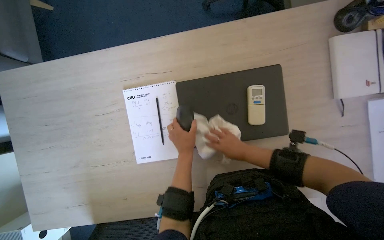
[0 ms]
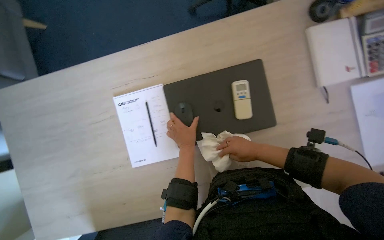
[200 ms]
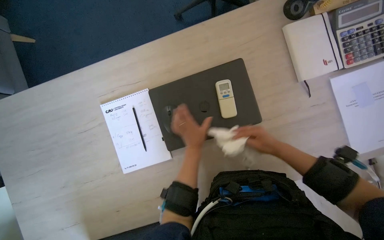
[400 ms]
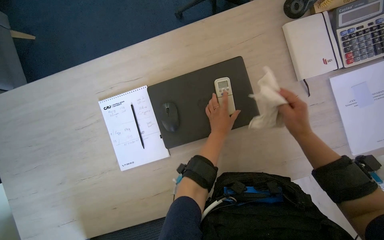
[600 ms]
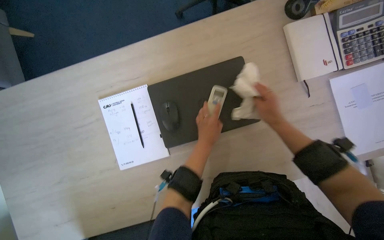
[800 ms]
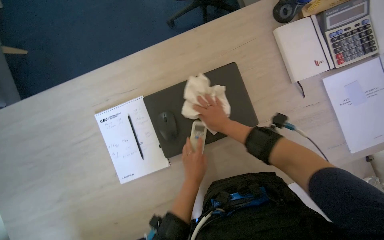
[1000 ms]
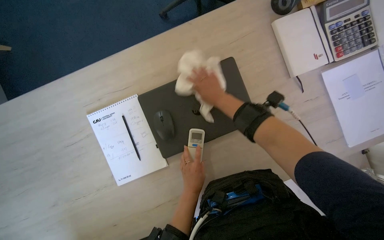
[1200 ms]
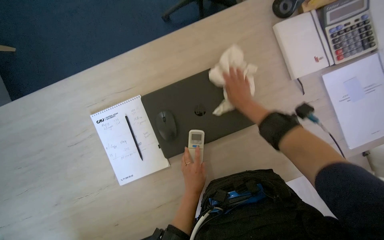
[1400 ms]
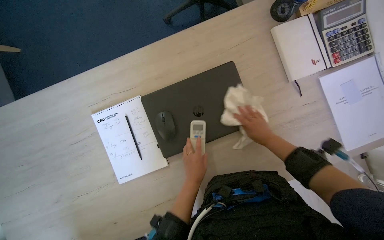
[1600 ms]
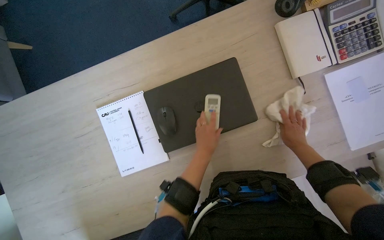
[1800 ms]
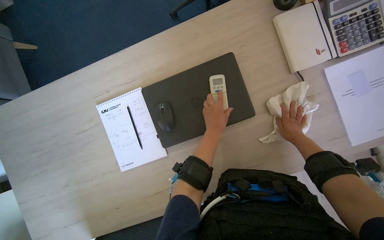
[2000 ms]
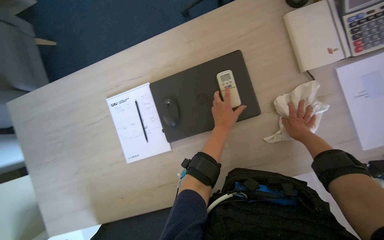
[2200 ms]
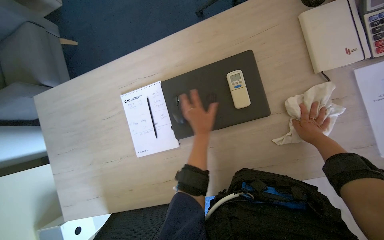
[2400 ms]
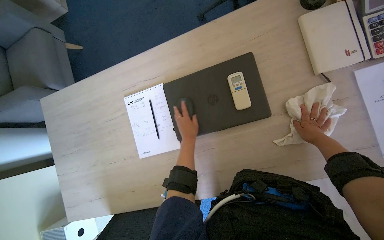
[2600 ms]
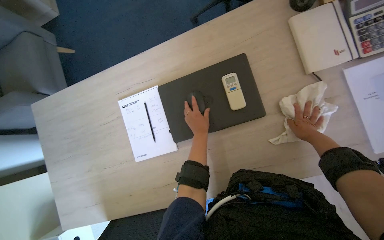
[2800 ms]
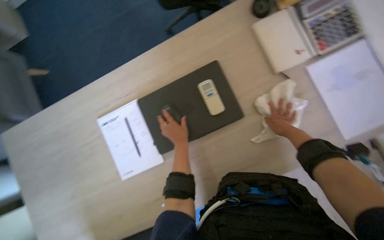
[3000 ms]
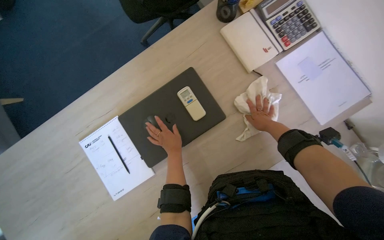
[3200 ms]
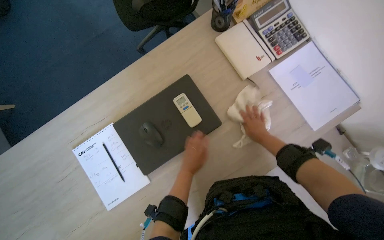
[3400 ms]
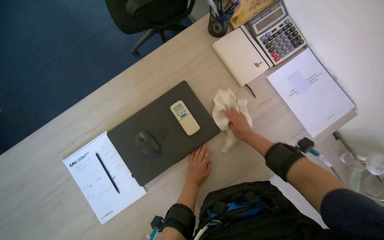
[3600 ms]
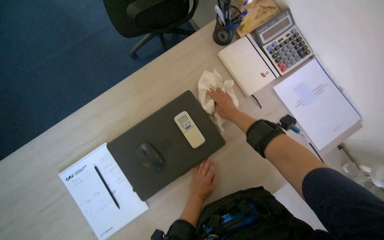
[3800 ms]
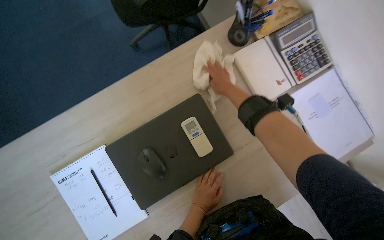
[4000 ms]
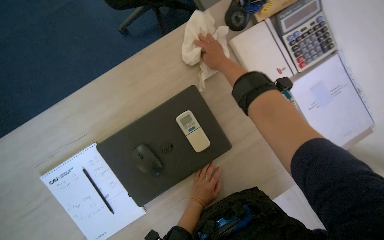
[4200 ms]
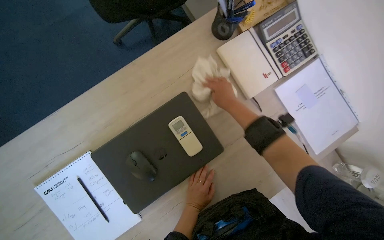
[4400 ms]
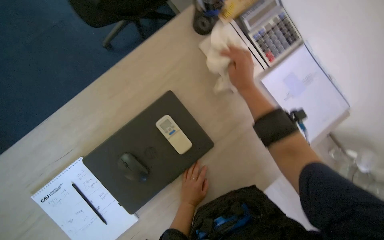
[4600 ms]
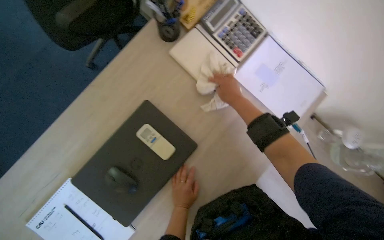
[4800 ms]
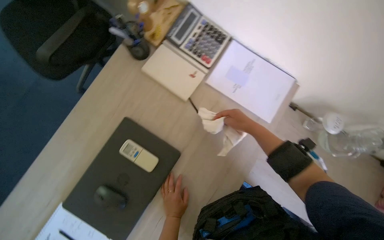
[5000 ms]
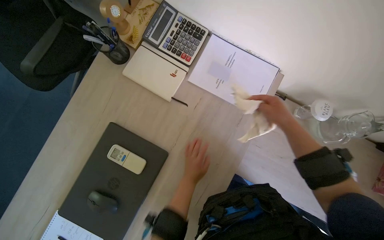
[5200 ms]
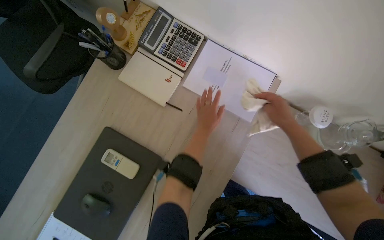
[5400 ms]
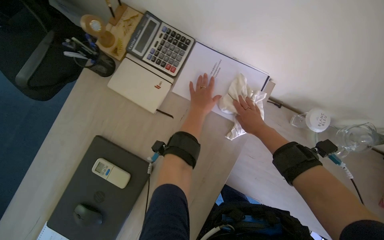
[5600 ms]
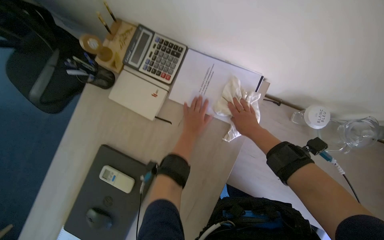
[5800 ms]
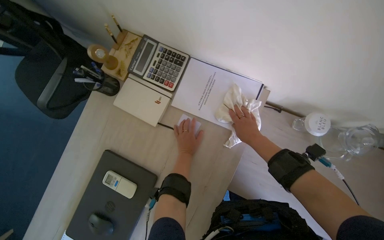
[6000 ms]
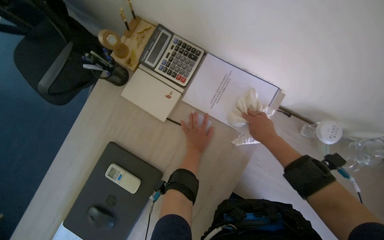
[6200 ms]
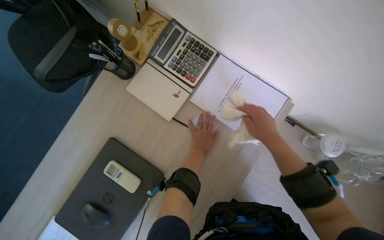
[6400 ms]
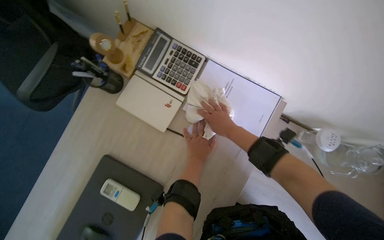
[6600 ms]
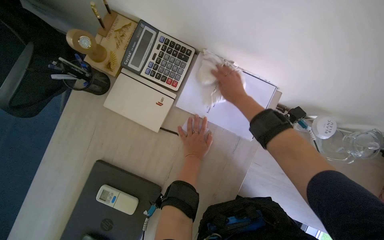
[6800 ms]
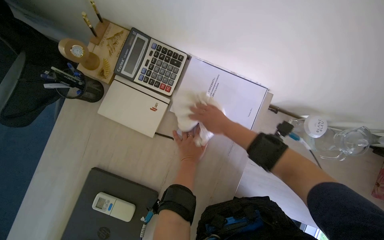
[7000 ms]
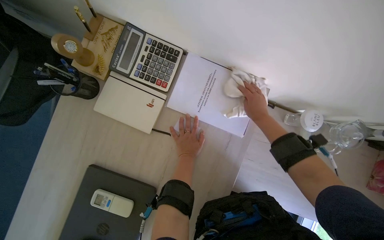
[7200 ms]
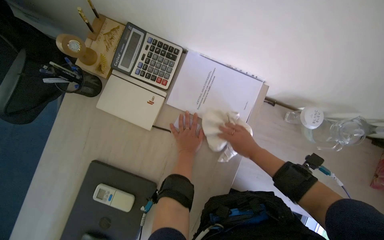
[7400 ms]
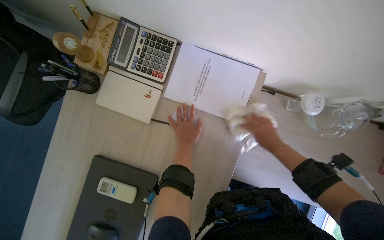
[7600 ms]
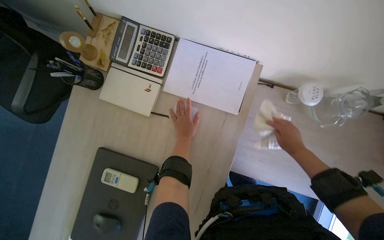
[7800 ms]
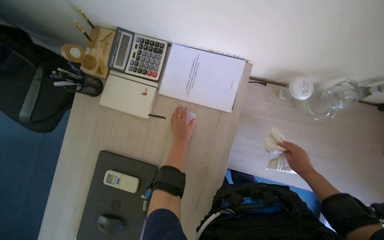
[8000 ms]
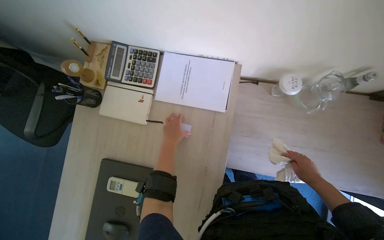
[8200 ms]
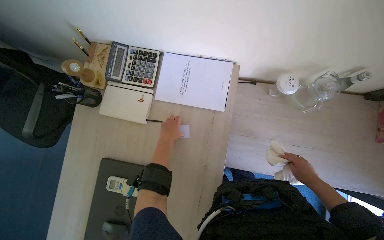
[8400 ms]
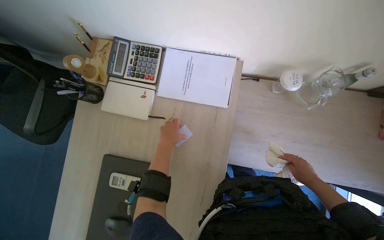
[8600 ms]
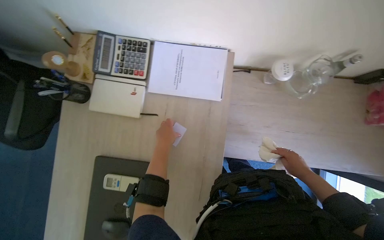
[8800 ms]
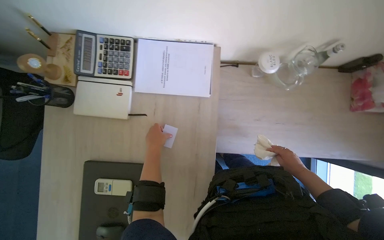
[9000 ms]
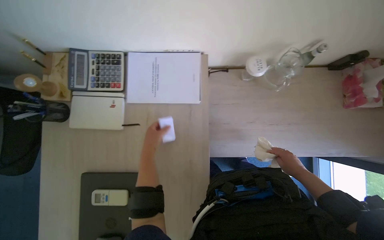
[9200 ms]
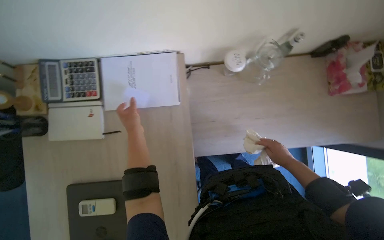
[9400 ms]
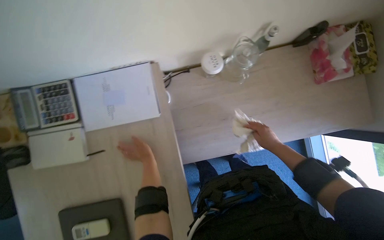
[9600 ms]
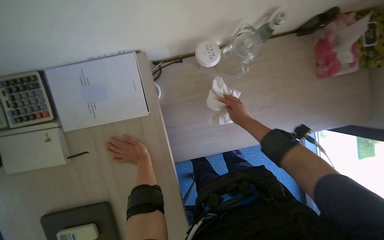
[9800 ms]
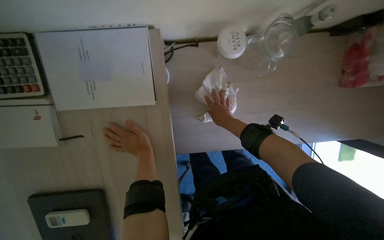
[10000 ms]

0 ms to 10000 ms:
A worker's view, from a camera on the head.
Job: wiping surfaces.
The whole recording: Wiping office desk and items. The worker wipes the office desk, pen holder, mouse, remote control, and laptop with a cloth.
0 ms to 1400 ms: The right hand moves left and right over about 20 cm, changing direction 2 times. The left hand shifts approximately 10 cm down the picture.
1400 ms to 2800 ms: The left hand heads up the picture, covering approximately 15 cm, while the right hand is displaced to the right and down the picture by about 25 cm.
2800 ms to 4200 ms: The head rotates some 20 degrees to the right. The right hand shifts roughly 35 cm up the picture and to the left.
4200 ms to 5800 ms: The camera travels to the right, approximately 40 cm. The scene turns approximately 35 degrees counterclockwise in the picture.
5800 ms to 7200 ms: The right hand travels up the picture and back again, approximately 15 cm each way.
7200 ms to 8600 ms: The right hand travels down the picture and to the right by approximately 40 cm.
8600 ms to 10000 ms: The wearer looks some 15 degrees further downward. The right hand heads farther from the camera and up the picture, covering about 20 cm.

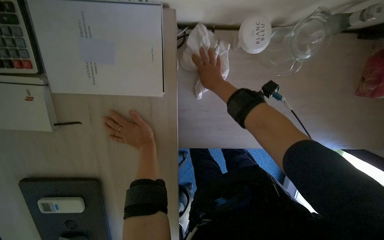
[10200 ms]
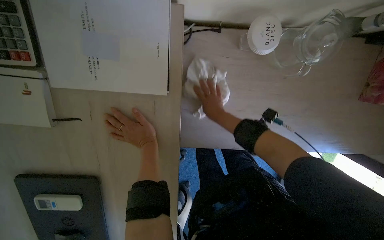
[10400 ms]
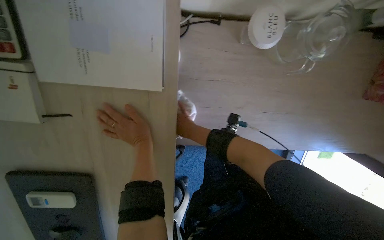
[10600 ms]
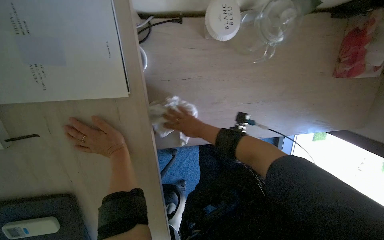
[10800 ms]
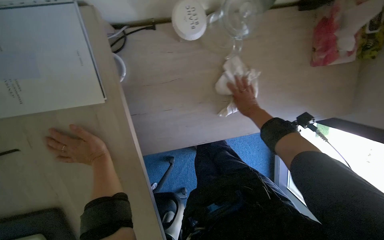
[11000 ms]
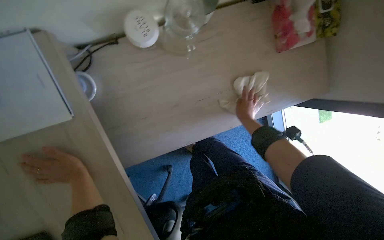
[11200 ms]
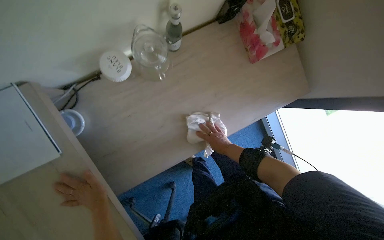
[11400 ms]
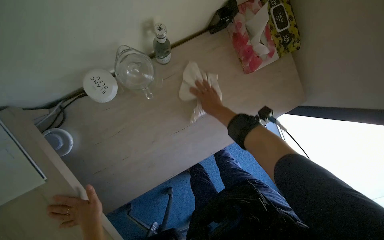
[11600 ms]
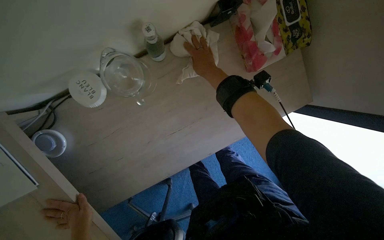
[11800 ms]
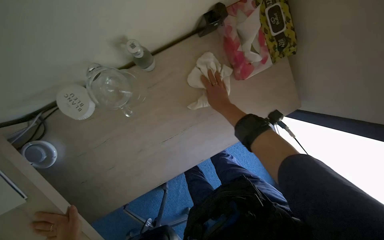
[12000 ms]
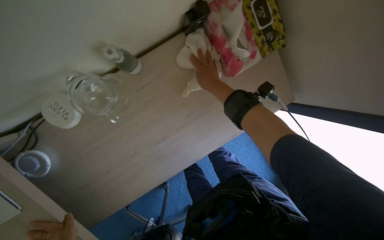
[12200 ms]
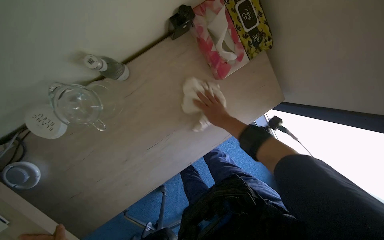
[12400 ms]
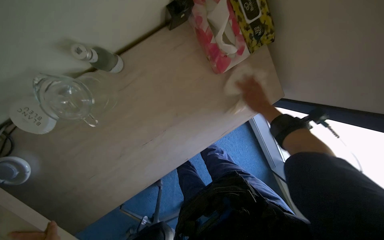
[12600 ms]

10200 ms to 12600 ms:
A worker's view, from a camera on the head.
Job: wiping surfaces.
The whole recording: Wiping office desk and items. The worker wipes the office desk, pen holder, mouse, remote control, and laptop with a cloth.
10200 ms to 11400 ms: The scene turns roughly 30 degrees counterclockwise in the picture.
11400 ms to 12600 ms: The right hand heads to the right and up the picture, covering some 35 cm.

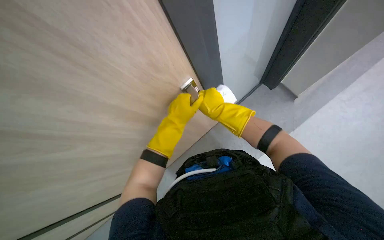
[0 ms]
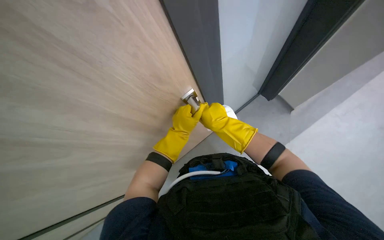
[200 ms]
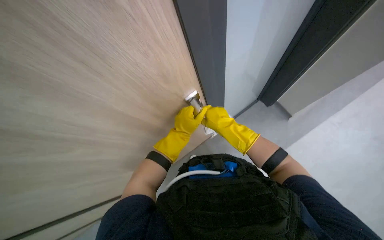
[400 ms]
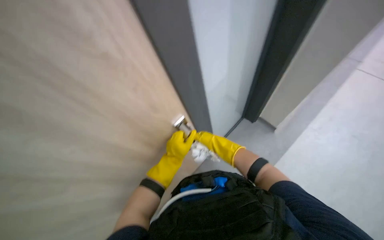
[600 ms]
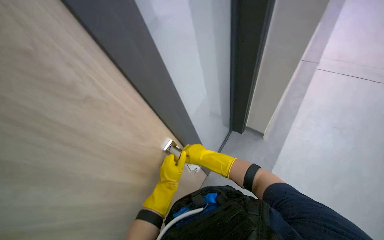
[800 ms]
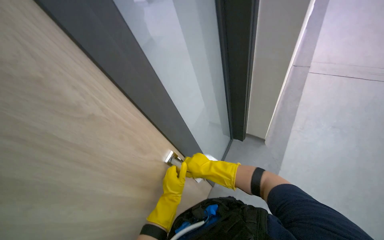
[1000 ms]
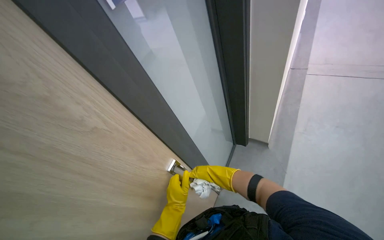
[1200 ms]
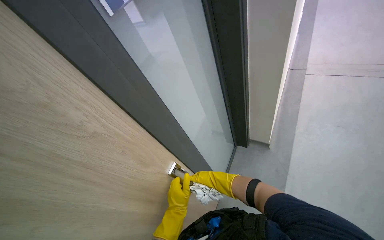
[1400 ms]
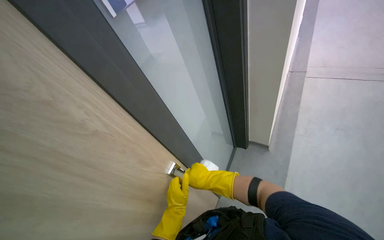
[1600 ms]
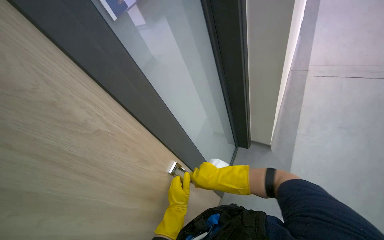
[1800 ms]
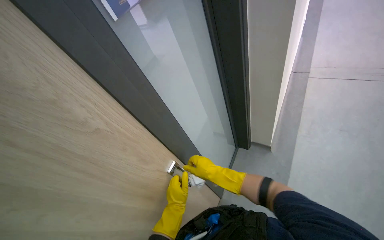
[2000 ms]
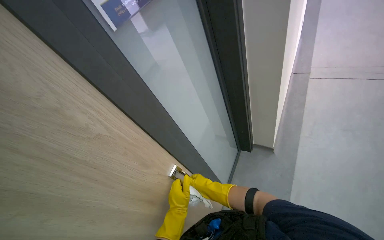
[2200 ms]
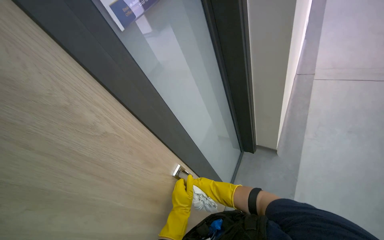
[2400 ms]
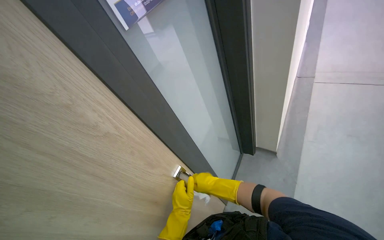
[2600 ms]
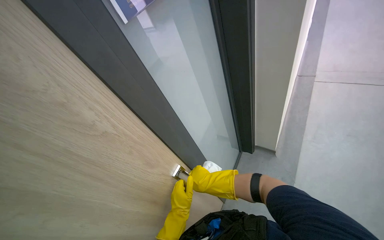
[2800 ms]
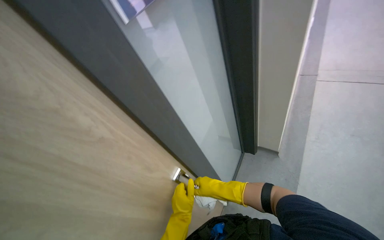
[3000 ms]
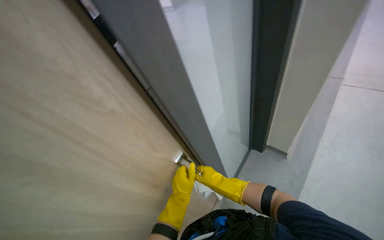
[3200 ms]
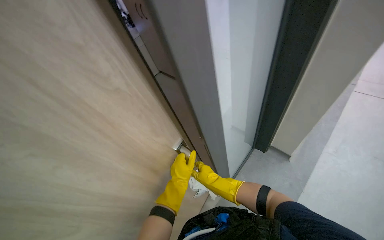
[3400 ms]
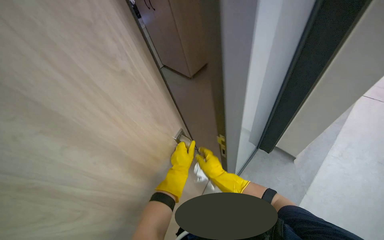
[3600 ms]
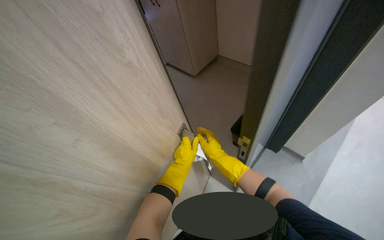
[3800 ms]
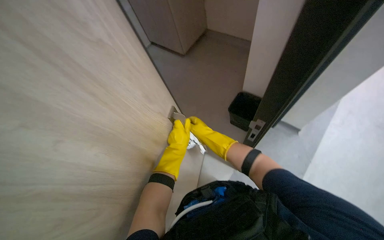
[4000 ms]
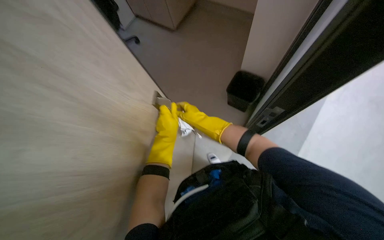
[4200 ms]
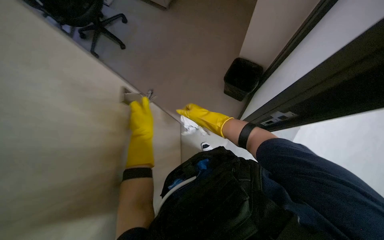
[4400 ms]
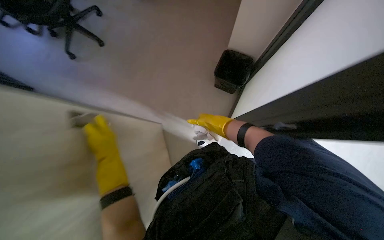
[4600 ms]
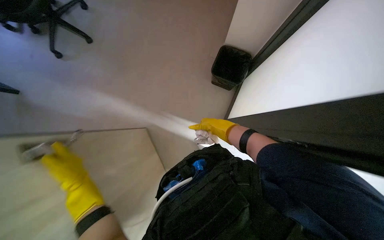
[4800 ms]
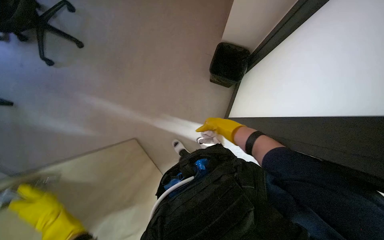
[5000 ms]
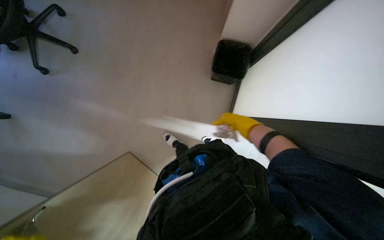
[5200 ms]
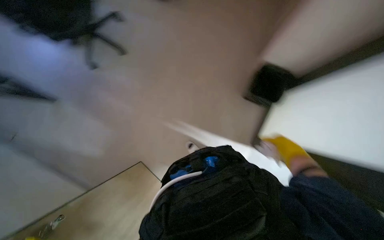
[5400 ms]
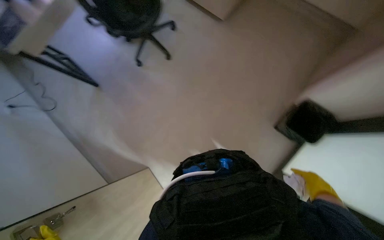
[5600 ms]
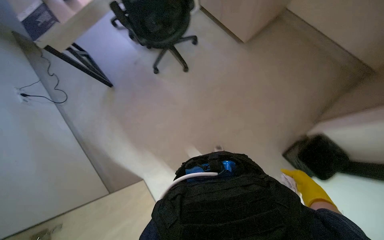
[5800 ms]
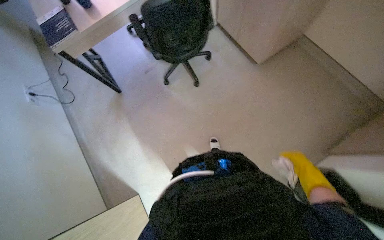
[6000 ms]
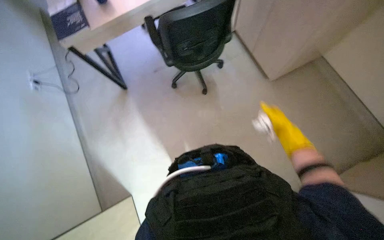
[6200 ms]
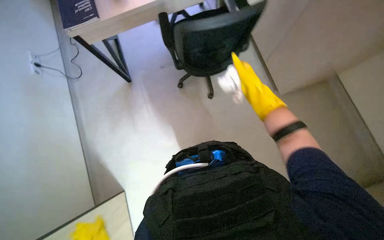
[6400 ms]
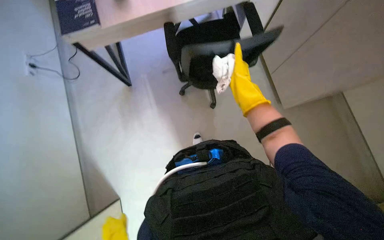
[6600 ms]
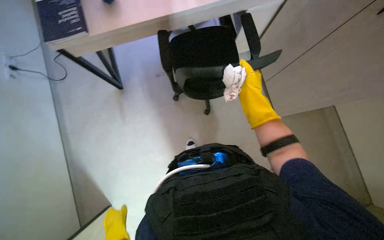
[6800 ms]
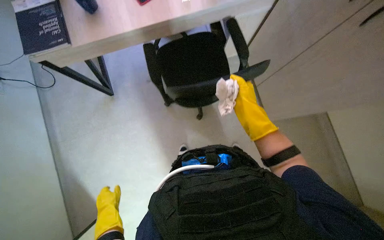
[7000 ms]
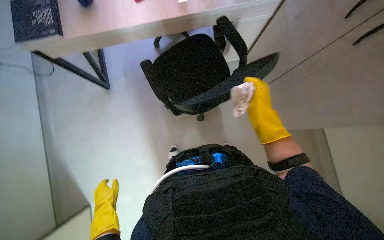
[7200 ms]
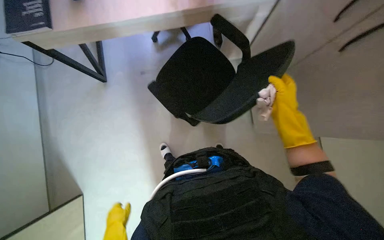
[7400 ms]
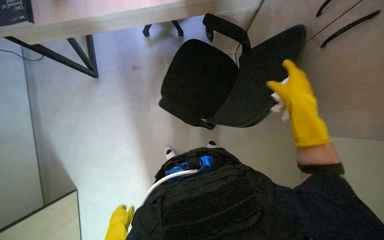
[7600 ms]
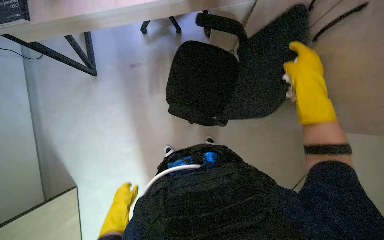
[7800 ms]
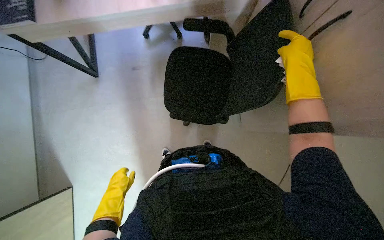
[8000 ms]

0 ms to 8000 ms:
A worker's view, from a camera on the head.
Job: wiping surfaces.
The whole recording: Cleaning office surfaces and preparing tools. The worker wipes various office surfaces including a door, a chair, and a desk, then prepares cleaning solution on a cloth.
0 ms to 1600 ms: The view tilts about 30 degrees upward.
1600 ms to 3200 ms: The hands stay close to where they were, moving slightly.
3200 ms to 4800 ms: The camera pitches downward, by roughly 25 degrees. The left hand moves to the left, about 20 cm.
4800 ms to 6400 ms: The camera pitches upward, by about 15 degrees. The right hand goes about 15 cm nearer to the camera, and travels down the picture and back again, about 15 cm each way.
6400 ms to 8000 ms: The right hand travels up the picture and to the right by some 25 cm.
